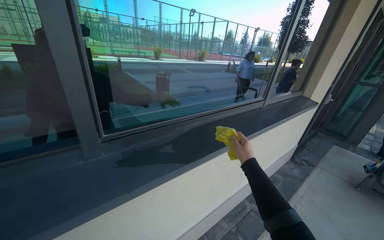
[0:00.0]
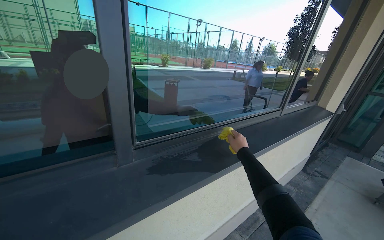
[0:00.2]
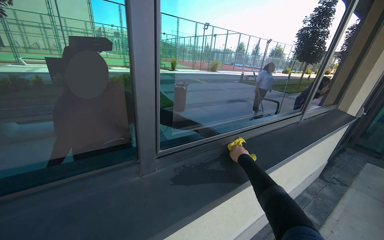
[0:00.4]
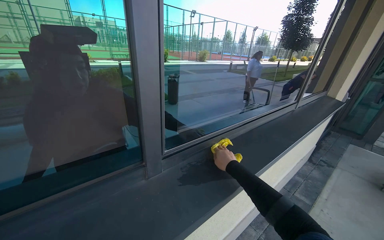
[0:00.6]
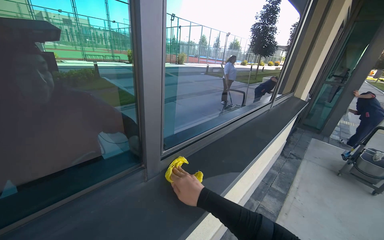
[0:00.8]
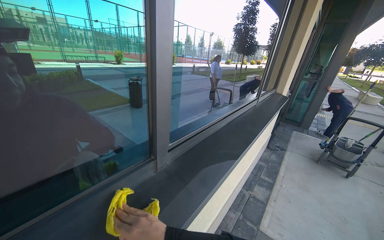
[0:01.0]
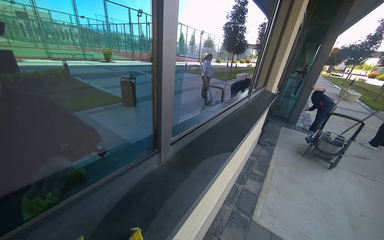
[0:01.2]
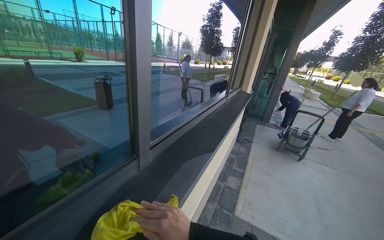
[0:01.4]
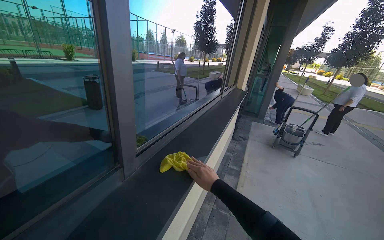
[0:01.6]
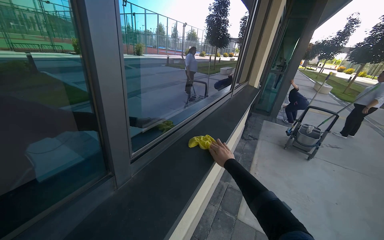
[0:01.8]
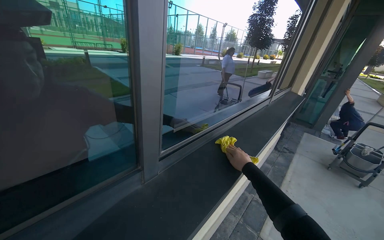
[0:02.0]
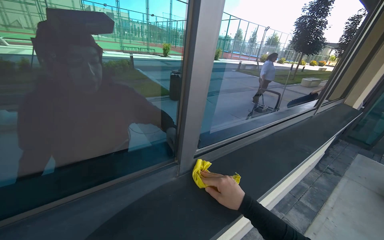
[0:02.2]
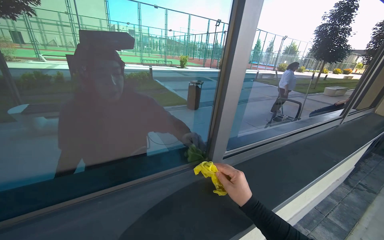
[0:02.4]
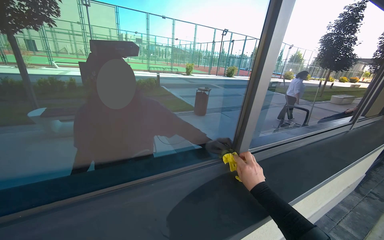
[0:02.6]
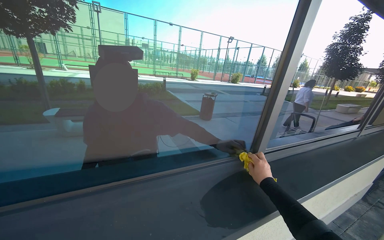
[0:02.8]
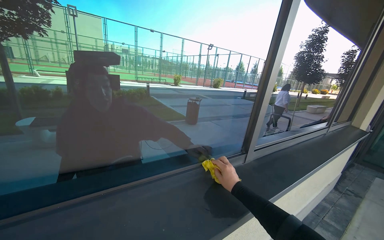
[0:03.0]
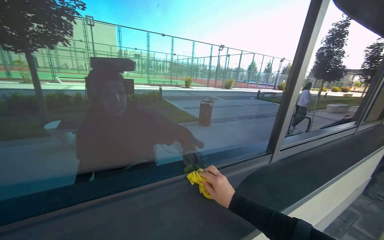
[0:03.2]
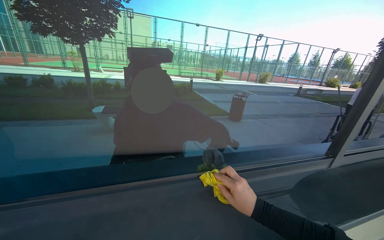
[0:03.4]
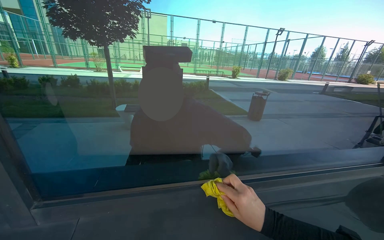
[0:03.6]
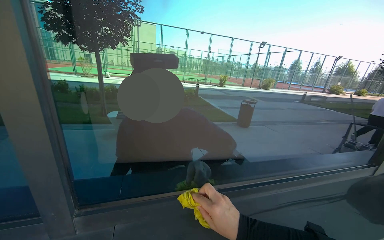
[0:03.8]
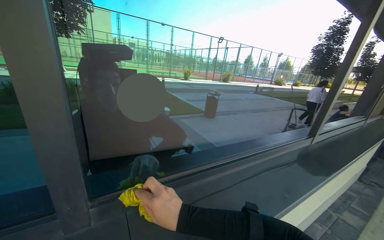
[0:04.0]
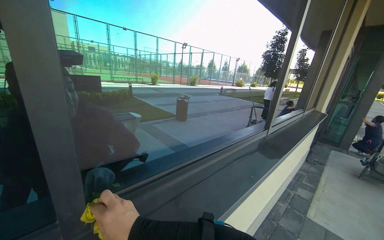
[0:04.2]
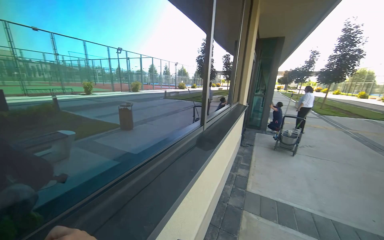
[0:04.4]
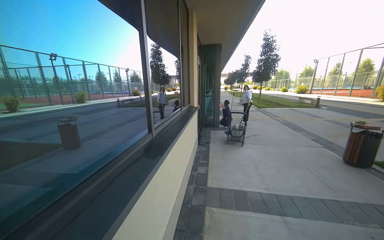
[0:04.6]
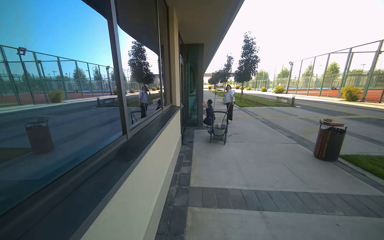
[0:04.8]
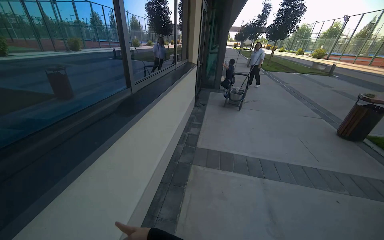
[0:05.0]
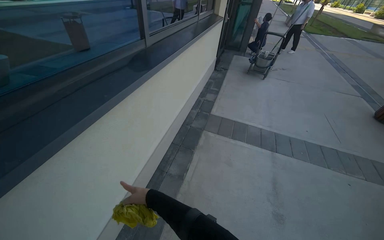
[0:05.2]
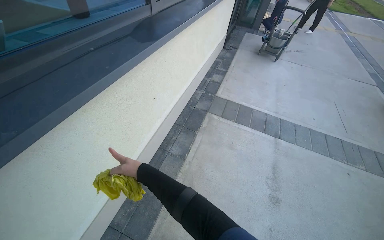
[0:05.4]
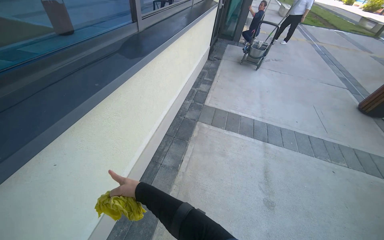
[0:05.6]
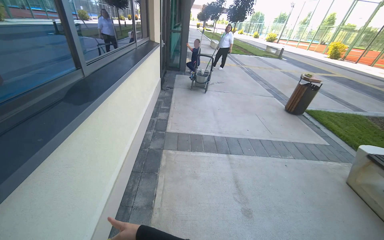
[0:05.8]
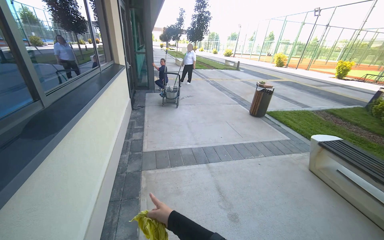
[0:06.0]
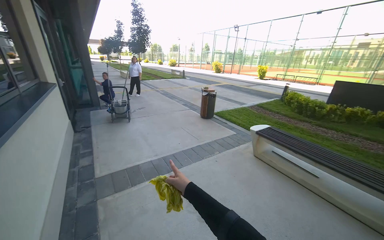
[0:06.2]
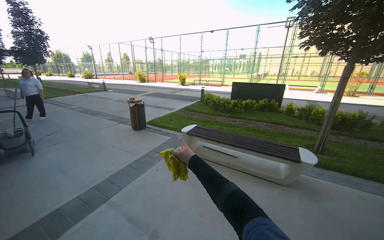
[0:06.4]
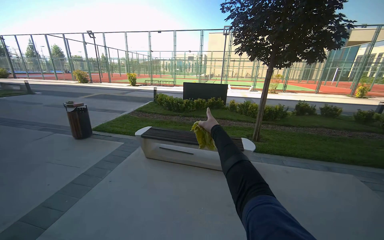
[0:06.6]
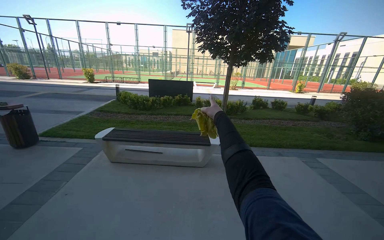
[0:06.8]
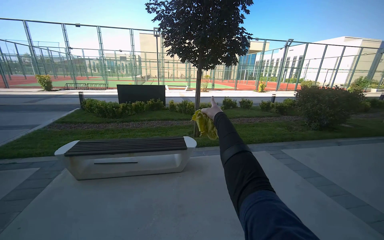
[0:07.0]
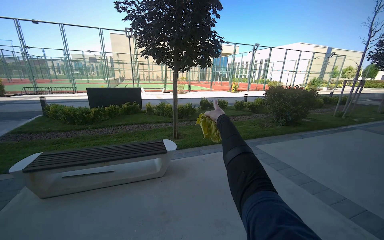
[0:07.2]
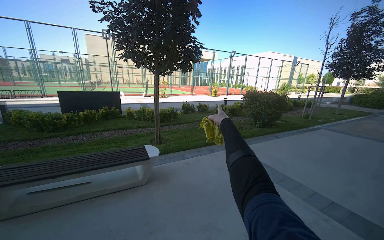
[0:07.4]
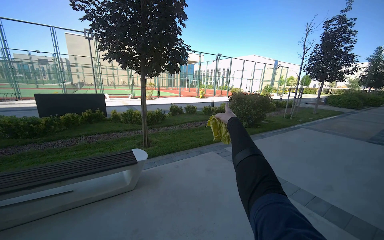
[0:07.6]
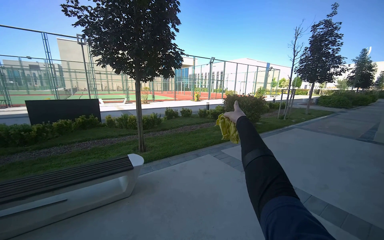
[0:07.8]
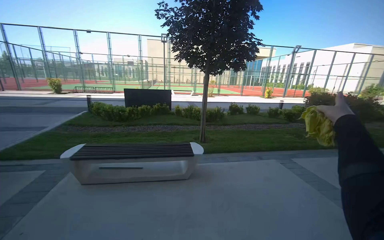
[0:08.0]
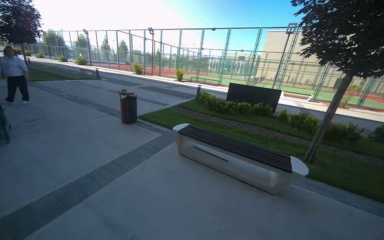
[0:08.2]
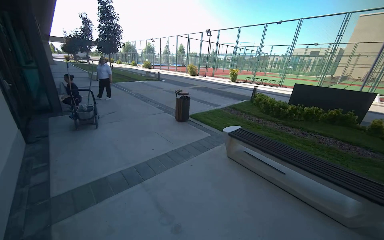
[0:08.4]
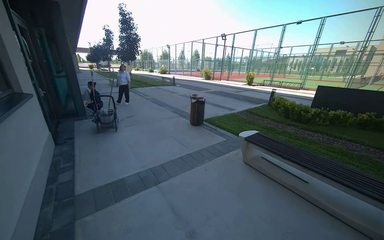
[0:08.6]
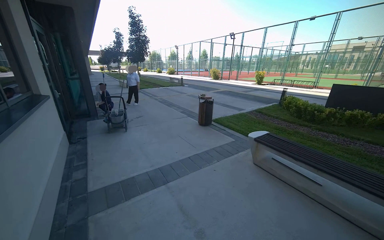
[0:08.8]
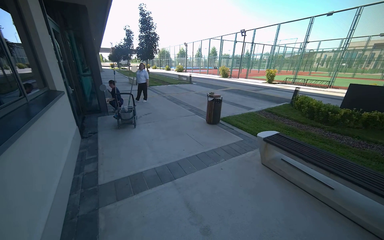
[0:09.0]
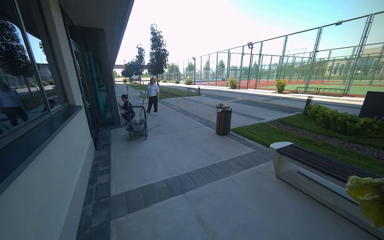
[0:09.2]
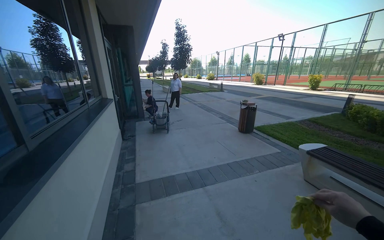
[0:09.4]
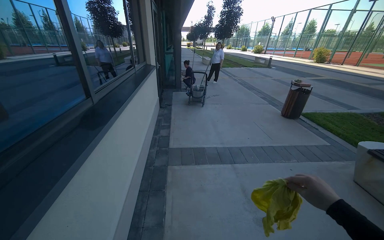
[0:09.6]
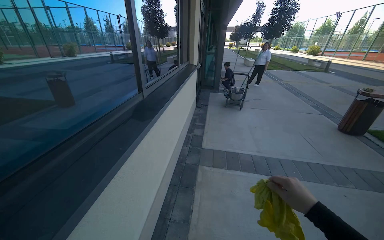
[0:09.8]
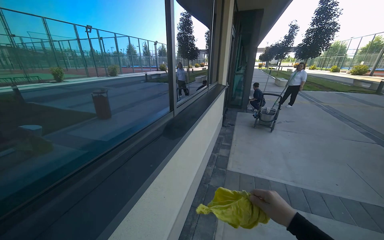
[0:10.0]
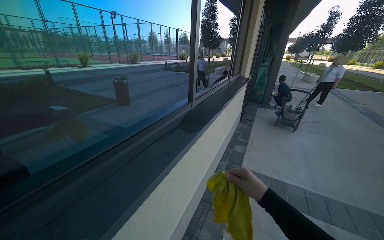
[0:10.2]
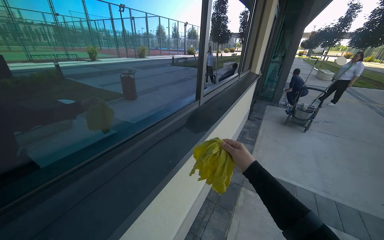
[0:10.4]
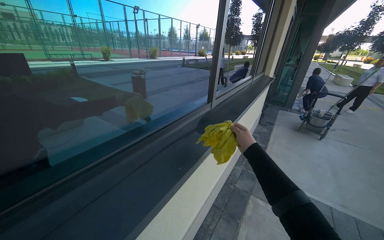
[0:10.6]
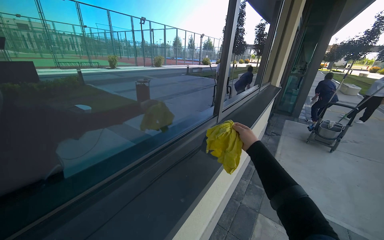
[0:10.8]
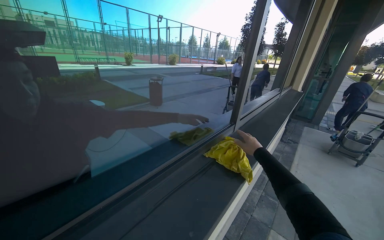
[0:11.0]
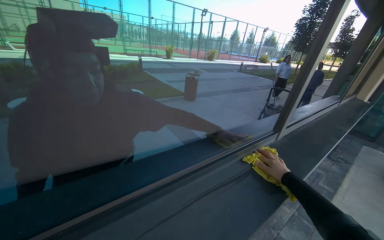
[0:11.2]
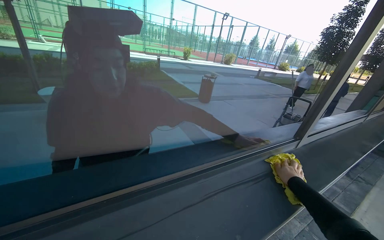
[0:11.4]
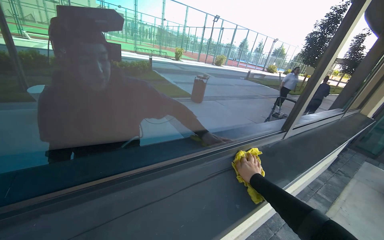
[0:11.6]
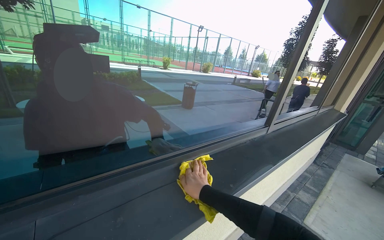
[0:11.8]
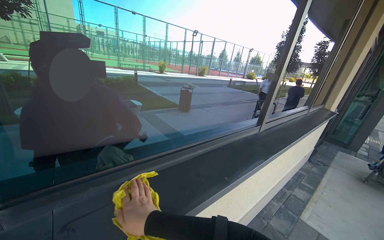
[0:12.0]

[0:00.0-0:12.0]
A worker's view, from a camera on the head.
Job: wiping surfaces.
The whole recording: Wiping window frame. The worker wipes the inside of the opened window frames with a yellow cloth.
0:00.0 to 0:01.6: The head rotates approximately 25 degrees to the right.
0:01.6 to 0:03.0: The head turns to the left by approximately 30 degrees.
0:04.4 to 0:06.0: The wearer's head swings roughly 40 degrees to the right. The view tips downward by about 15 degrees.
0:06.0 to 0:07.6: The head turns to the right by roughly 110 degrees.
0:07.6 to 0:09.0: The head turns to the left by some 90 degrees.
0:09.0 to 0:10.4: The wearer looks roughly 60 degrees further to the left.
0:10.4 to 0:12.0: The head rotates approximately 20 degrees to the left. The right hand is displaced to the left by about 50 cm.

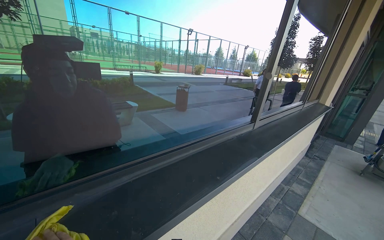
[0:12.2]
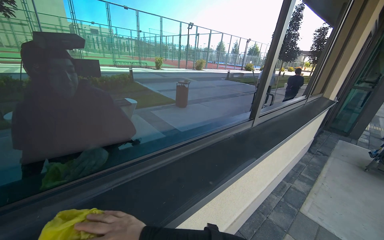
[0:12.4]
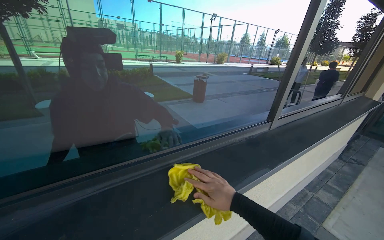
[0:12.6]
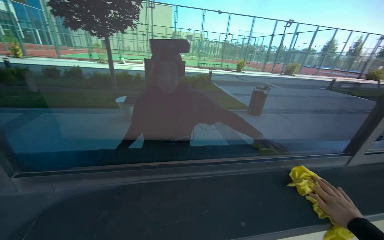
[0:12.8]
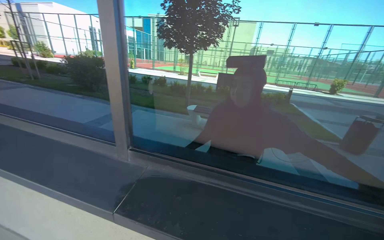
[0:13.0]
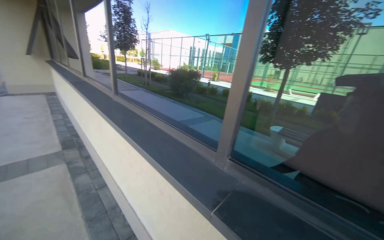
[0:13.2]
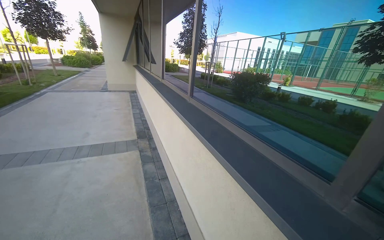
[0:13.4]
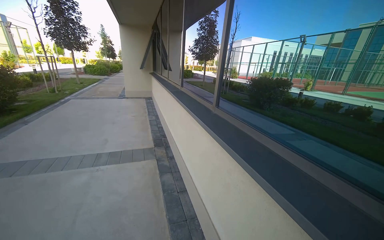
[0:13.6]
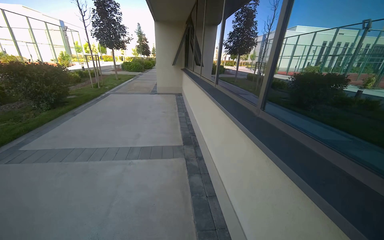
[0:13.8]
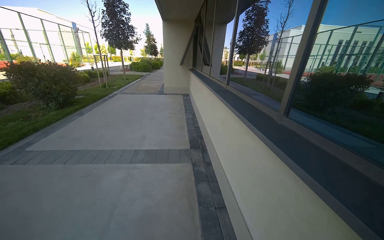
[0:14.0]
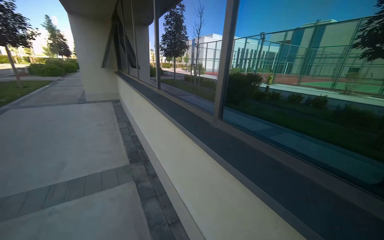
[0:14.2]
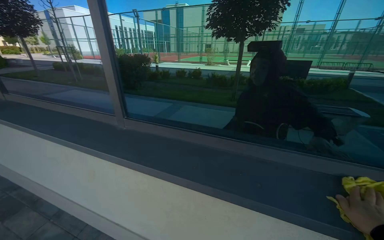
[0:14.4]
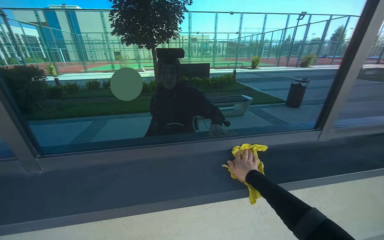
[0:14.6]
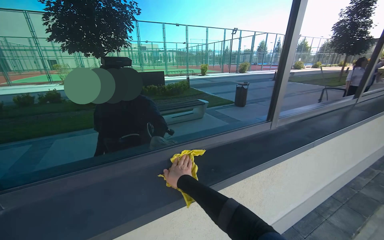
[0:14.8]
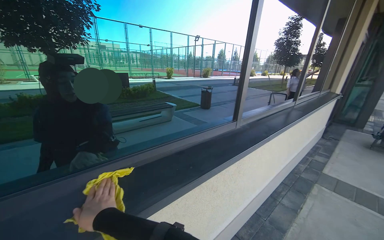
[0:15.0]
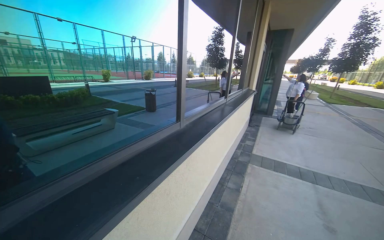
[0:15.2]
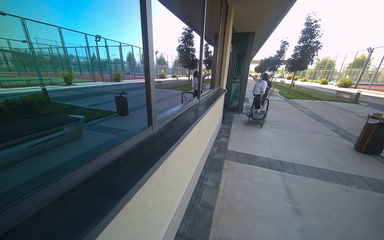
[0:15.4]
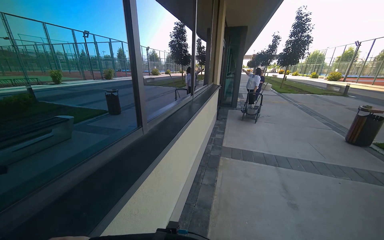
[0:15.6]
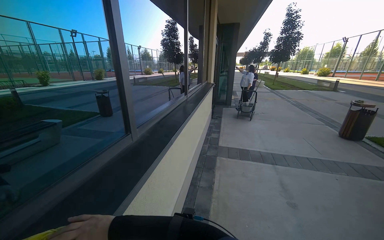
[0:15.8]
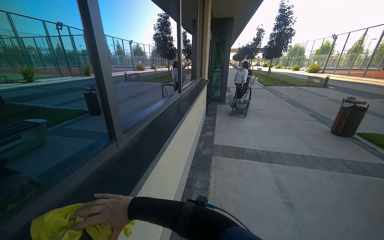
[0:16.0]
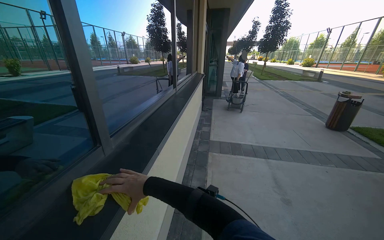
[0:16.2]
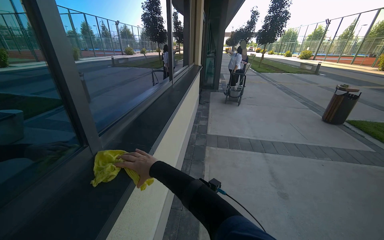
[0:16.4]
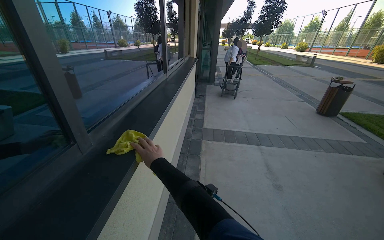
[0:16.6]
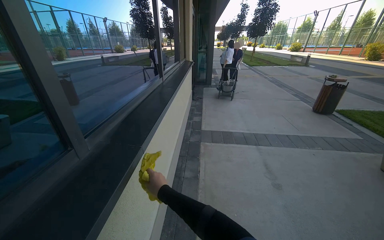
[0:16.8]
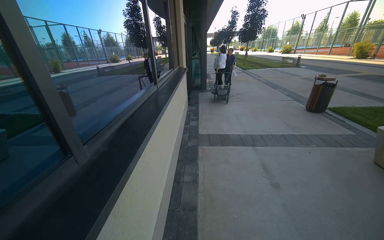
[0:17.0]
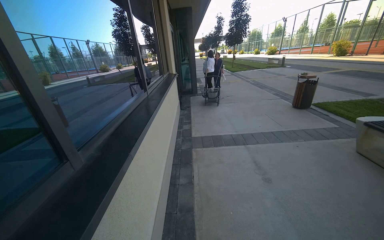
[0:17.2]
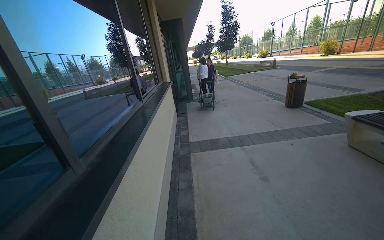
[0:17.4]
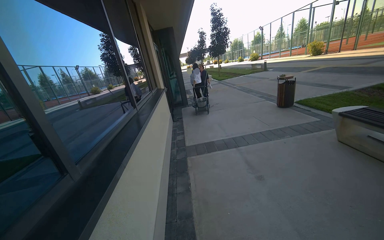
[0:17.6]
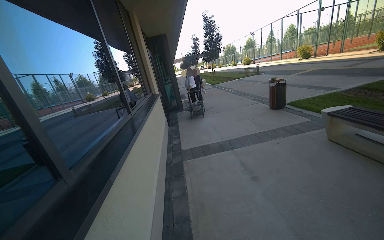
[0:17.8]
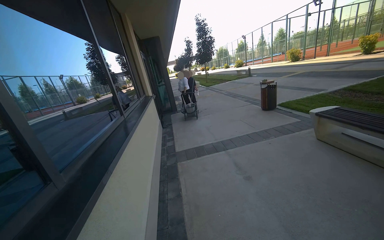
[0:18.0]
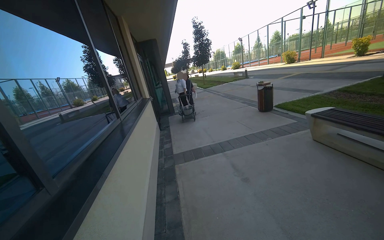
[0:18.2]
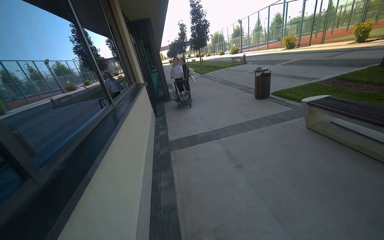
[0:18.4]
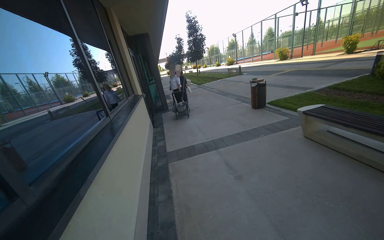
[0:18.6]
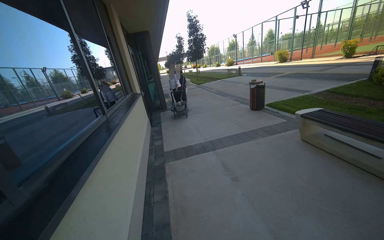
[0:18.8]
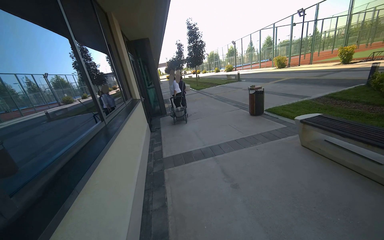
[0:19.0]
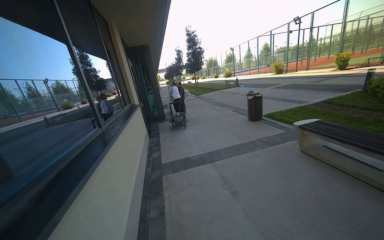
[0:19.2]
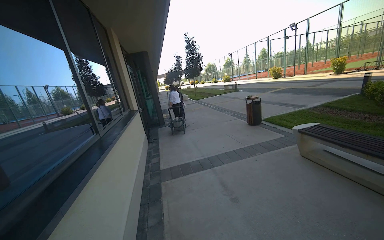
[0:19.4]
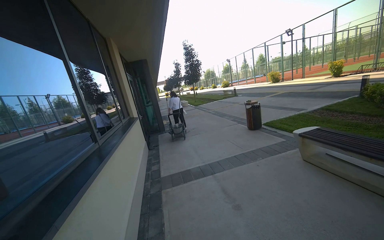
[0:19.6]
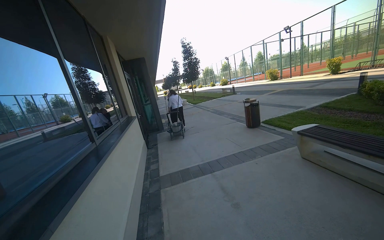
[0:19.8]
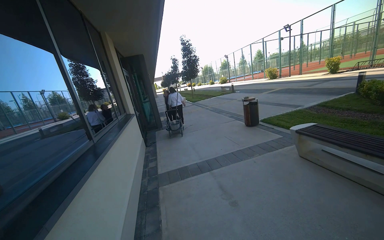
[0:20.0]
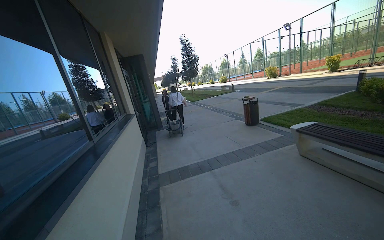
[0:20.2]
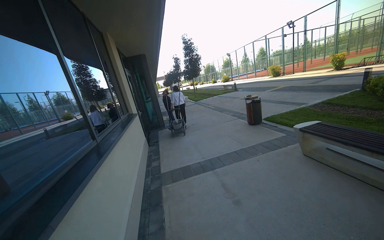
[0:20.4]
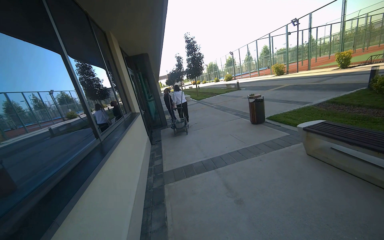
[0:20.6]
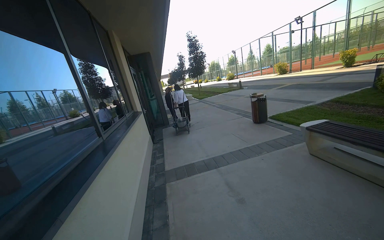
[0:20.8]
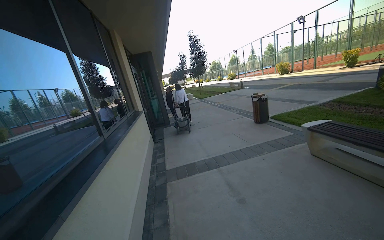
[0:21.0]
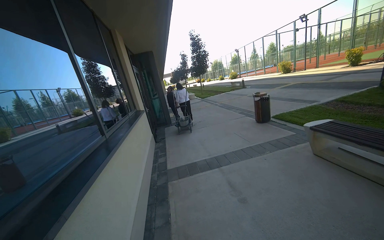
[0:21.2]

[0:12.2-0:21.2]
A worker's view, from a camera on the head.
Job: wiping surfaces.
The whole recording: Wiping window frame. The worker wipes the inside of the opened window frames with a yellow cloth.
0:12.2 to 0:13.8: The wearer moves some 50 cm. The head turns to the left by approximately 125 degrees.
0:13.8 to 0:15.2: The wearer moves about 70 cm. The head turns to the right by some 145 degrees.
0:15.2 to 0:16.6: The wearer moves approximately 50 cm. The view swings about 20 degrees to the right.
0:16.6 to 0:18.2: The camera pitches upward, by approximately 15 degrees.
